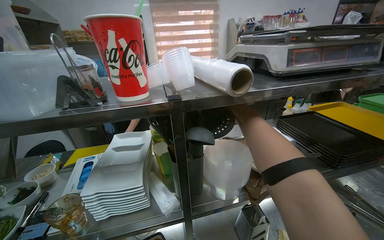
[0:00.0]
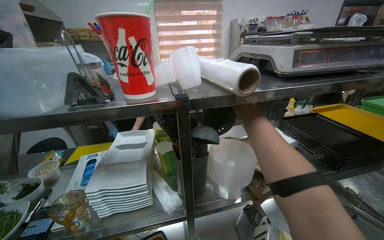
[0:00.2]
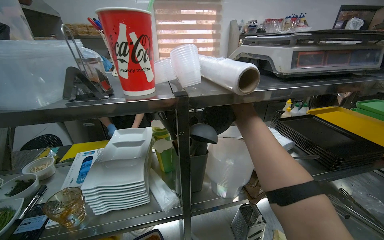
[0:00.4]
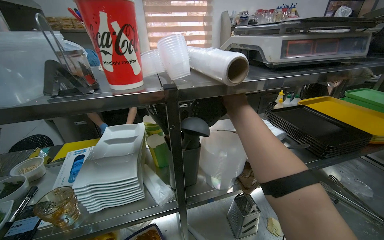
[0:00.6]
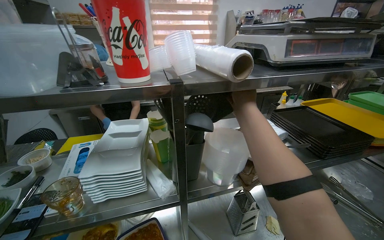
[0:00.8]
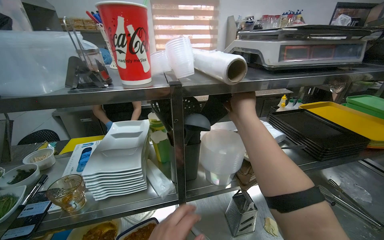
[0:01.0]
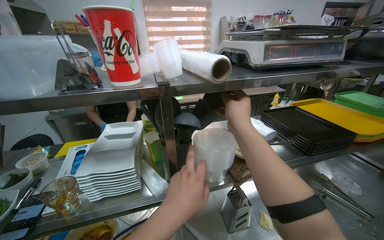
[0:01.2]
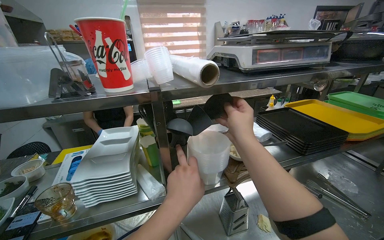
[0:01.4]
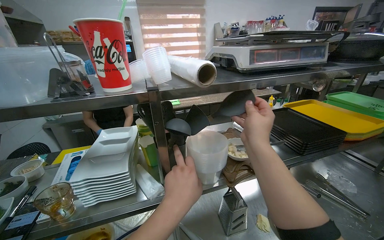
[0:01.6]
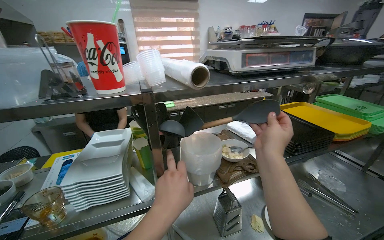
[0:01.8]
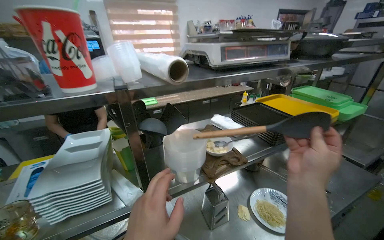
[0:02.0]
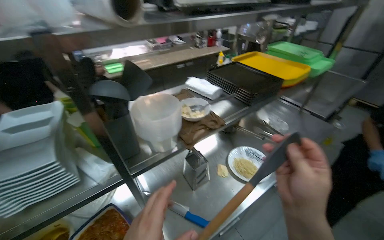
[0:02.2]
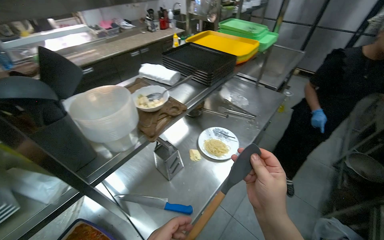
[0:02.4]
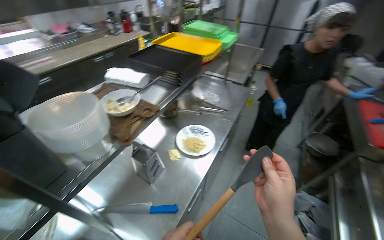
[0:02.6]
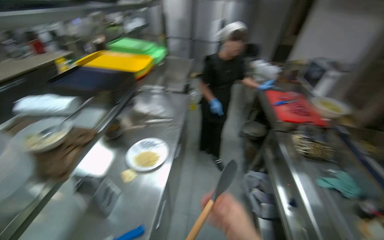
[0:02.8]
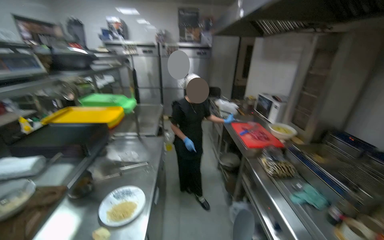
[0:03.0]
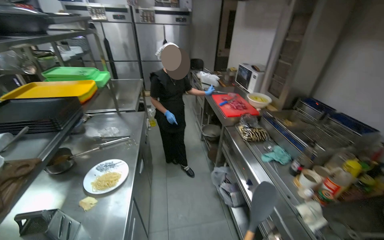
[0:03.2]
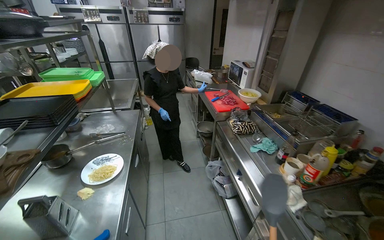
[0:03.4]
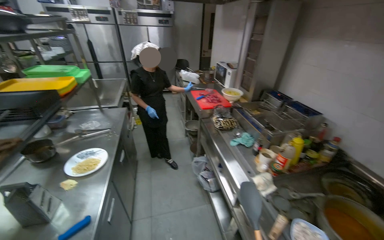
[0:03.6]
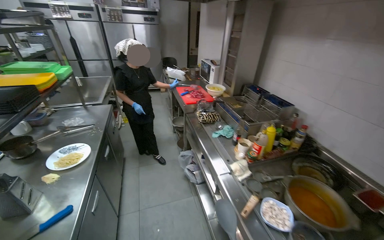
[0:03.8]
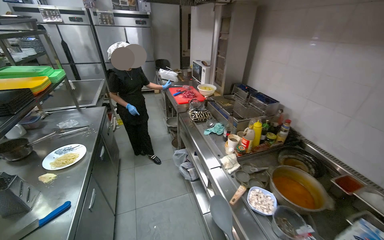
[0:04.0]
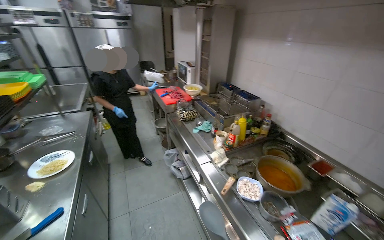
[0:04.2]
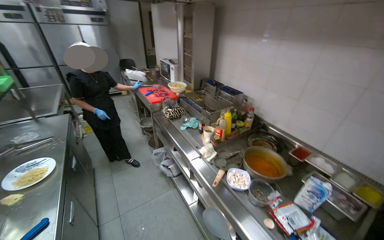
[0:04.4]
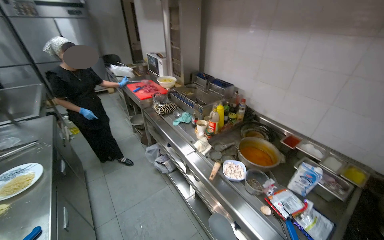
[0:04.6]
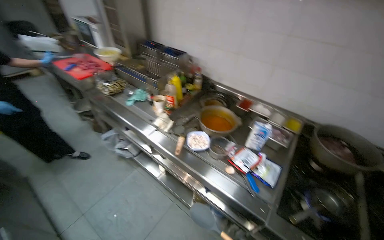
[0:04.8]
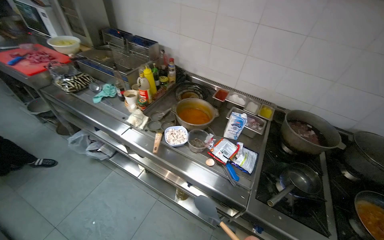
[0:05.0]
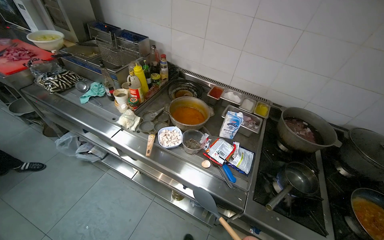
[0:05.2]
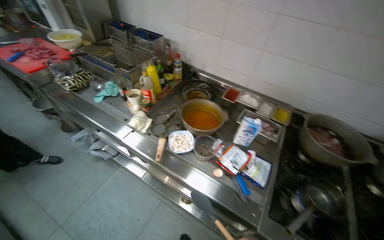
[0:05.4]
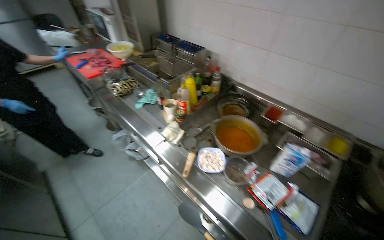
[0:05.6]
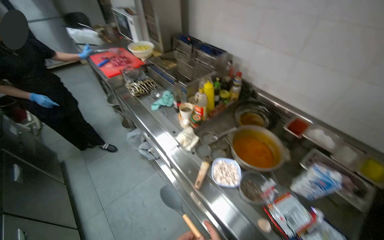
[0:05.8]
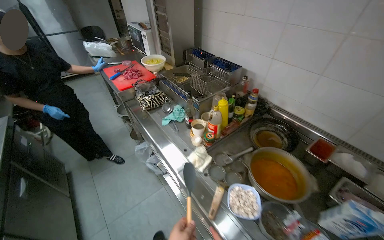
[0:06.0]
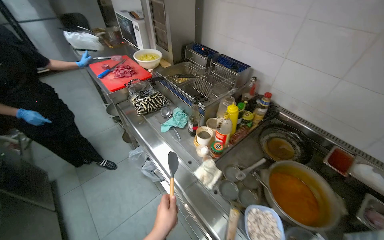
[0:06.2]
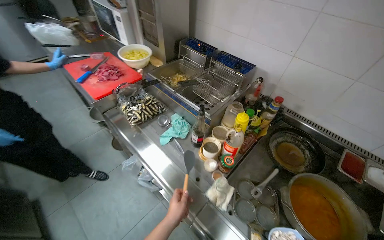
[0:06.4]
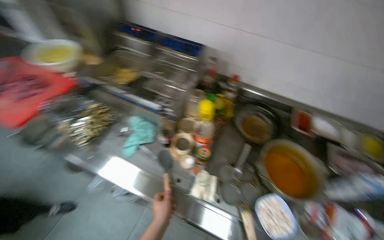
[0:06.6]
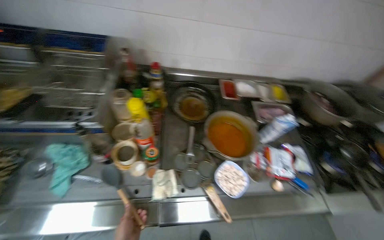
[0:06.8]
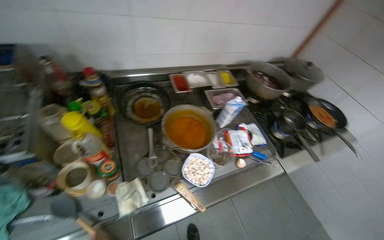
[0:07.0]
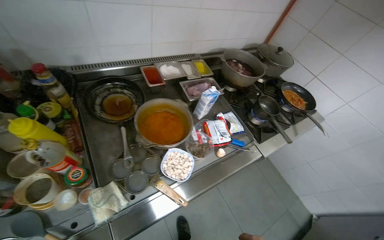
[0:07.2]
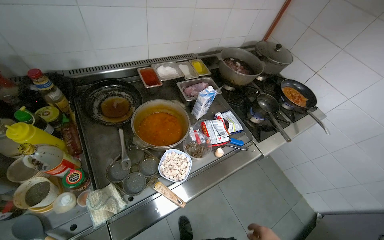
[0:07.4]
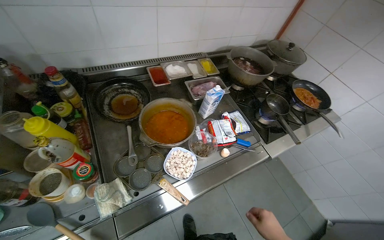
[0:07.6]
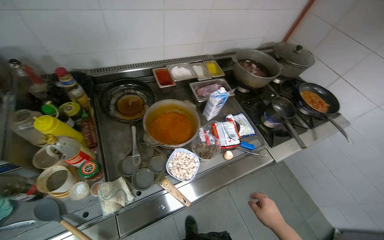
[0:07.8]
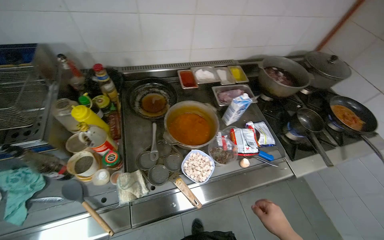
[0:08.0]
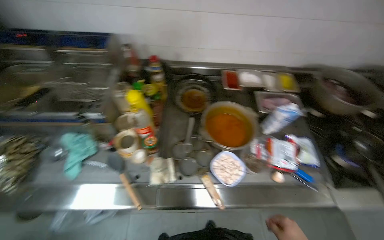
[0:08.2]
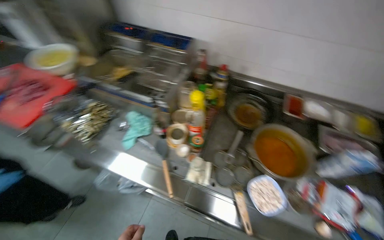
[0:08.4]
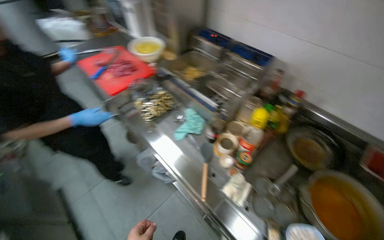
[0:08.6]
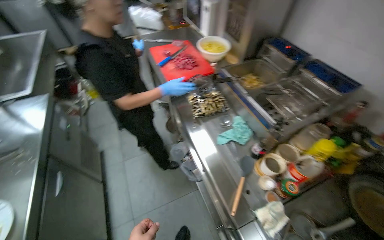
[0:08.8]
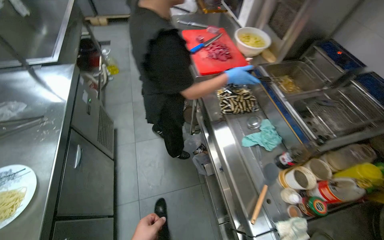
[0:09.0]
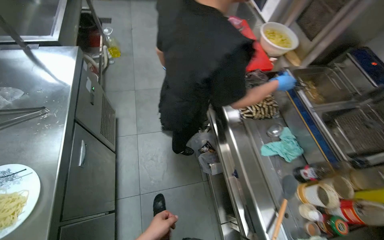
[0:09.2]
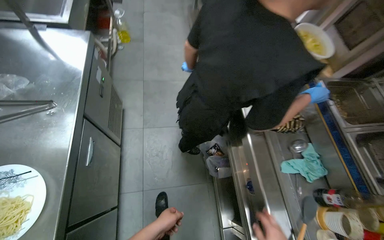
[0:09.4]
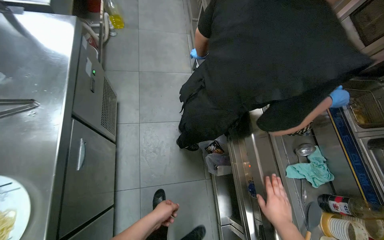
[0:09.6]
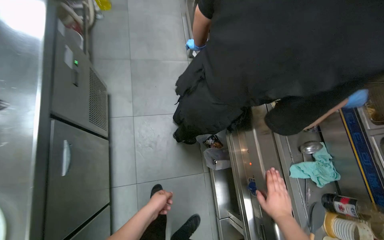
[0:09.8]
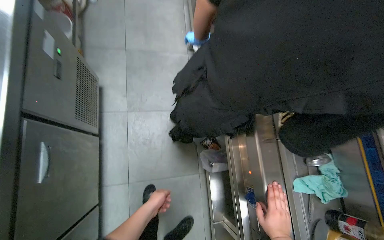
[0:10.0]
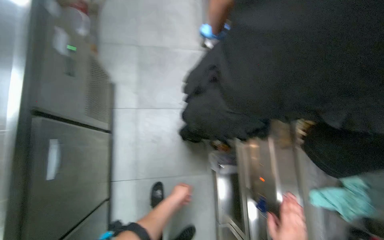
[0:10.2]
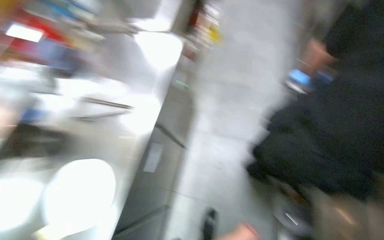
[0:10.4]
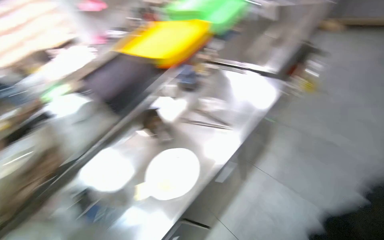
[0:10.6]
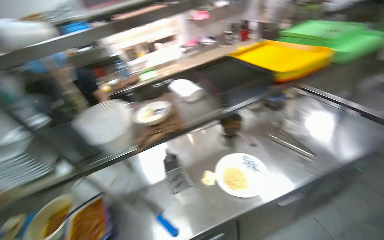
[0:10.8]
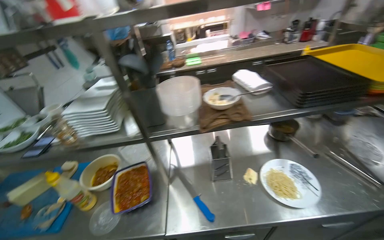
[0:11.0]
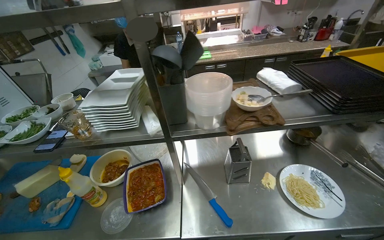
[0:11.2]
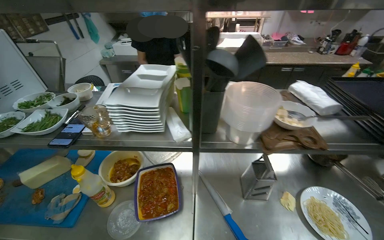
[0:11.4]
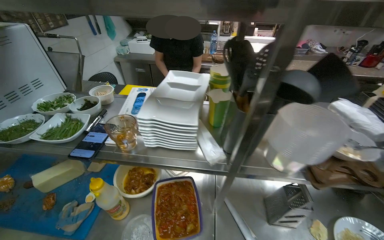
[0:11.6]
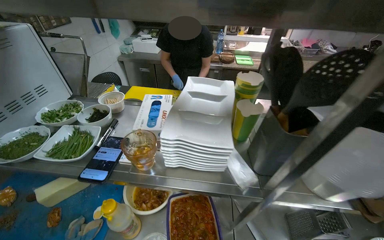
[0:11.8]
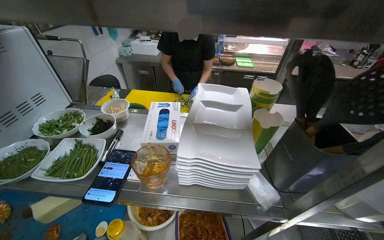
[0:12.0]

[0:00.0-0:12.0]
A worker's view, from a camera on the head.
Job: preparing food.
The whole recording: Preparing noodles on plate. The worker adds sauce, cheese, and herbs to a plate of noodles before placing it on a tray.
0:00.0 to 0:01.6: The right hand goes roughly 20 cm nearer to the camera and down the picture.
0:01.6 to 0:03.0: The head rotates about 75 degrees to the right.
0:03.0 to 0:04.4: The camera is carried to the right, about 80 cm. The wearer looks roughly 20 degrees further to the right. The view tips downward by approximately 20 degrees.
0:06.0 to 0:07.6: The head rotates some 80 degrees to the right. The camera pitches downward, by some 20 degrees.
0:07.6 to 0:09.0: The camera is carried some 40 cm. The head rotates about 105 degrees to the left.
0:09.0 to 0:10.4: The camera travels some 50 cm. The wearer's head swings about 35 degrees to the left.
0:10.4 to 0:12.0: The camera is carried roughly 1 m. The wearer's head swings some 85 degrees to the left.

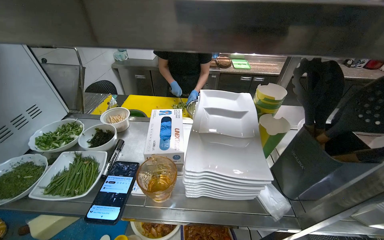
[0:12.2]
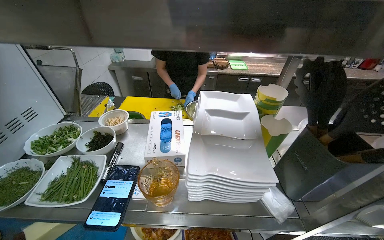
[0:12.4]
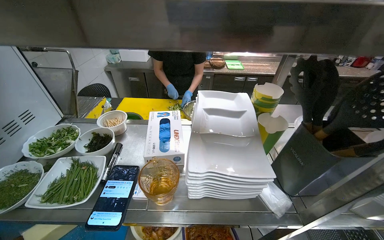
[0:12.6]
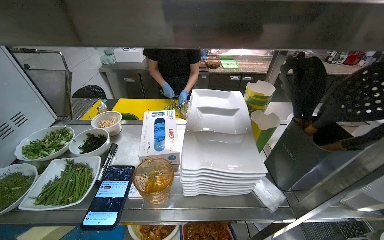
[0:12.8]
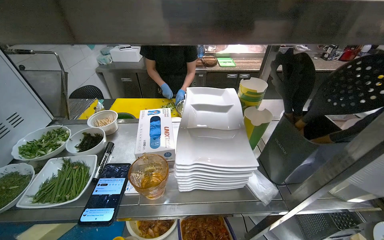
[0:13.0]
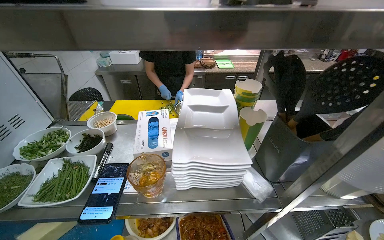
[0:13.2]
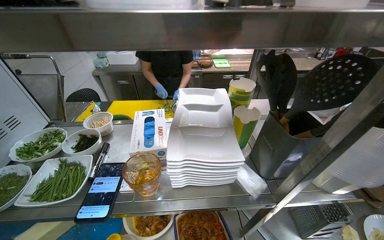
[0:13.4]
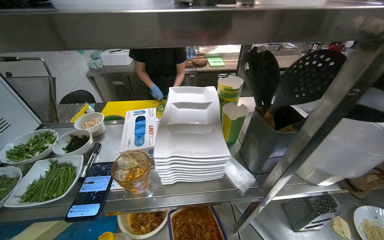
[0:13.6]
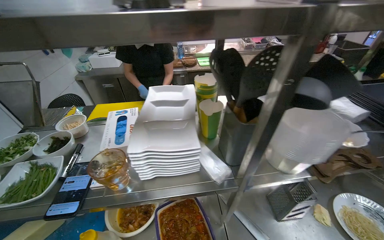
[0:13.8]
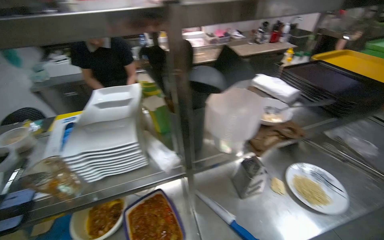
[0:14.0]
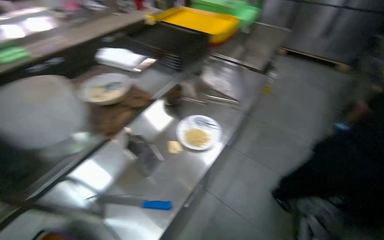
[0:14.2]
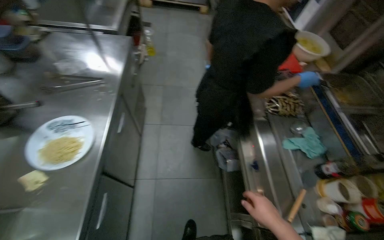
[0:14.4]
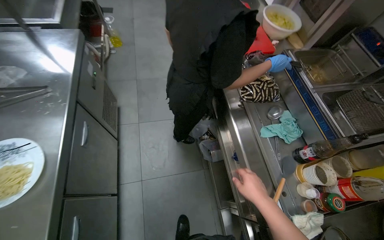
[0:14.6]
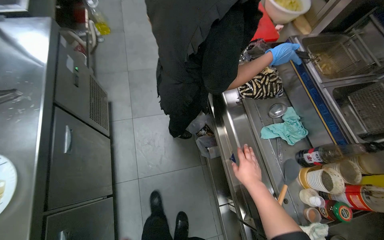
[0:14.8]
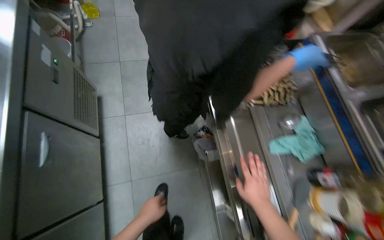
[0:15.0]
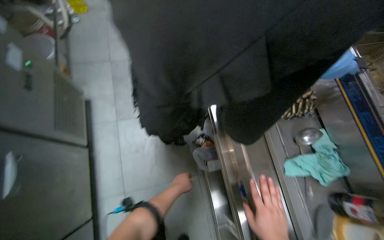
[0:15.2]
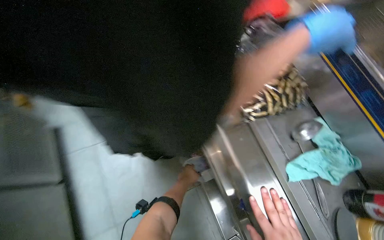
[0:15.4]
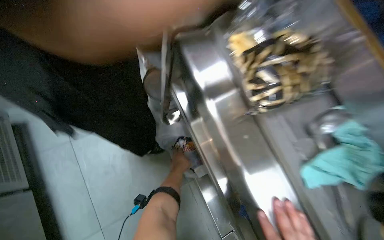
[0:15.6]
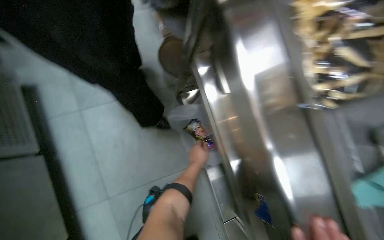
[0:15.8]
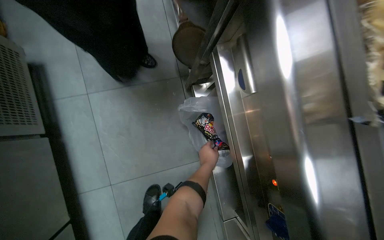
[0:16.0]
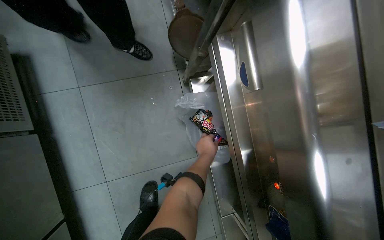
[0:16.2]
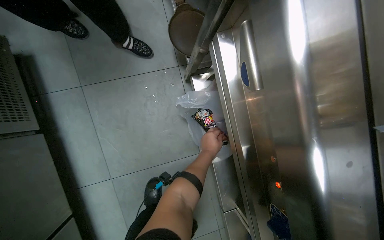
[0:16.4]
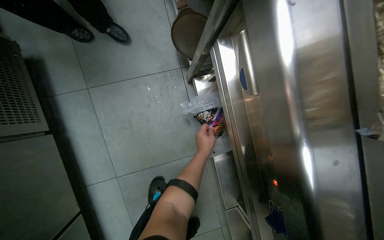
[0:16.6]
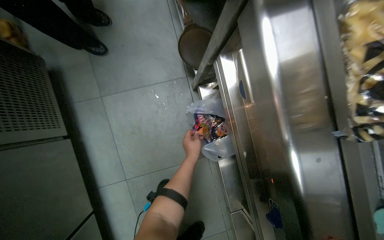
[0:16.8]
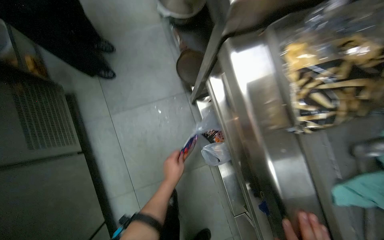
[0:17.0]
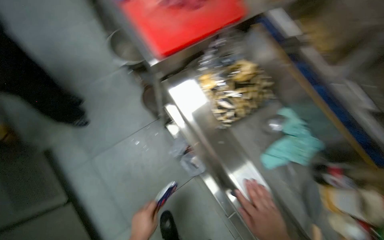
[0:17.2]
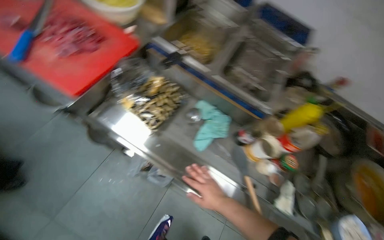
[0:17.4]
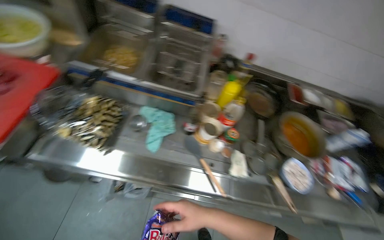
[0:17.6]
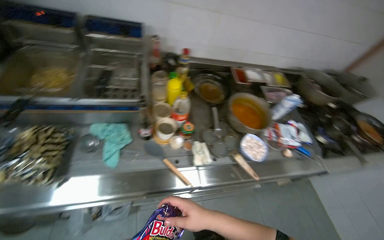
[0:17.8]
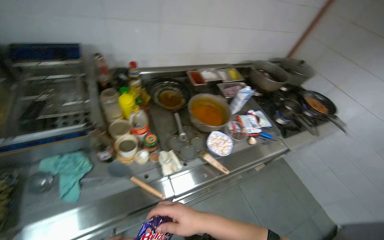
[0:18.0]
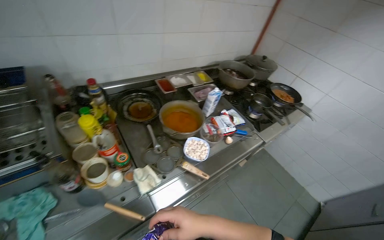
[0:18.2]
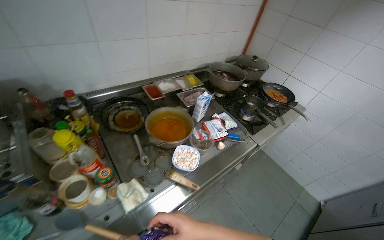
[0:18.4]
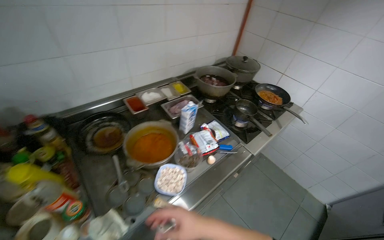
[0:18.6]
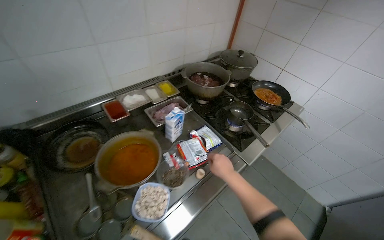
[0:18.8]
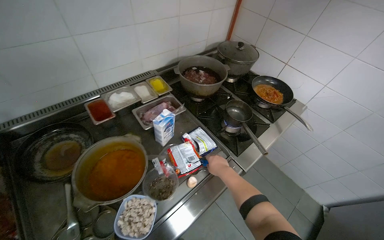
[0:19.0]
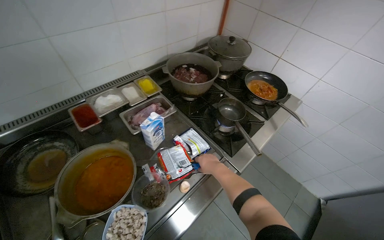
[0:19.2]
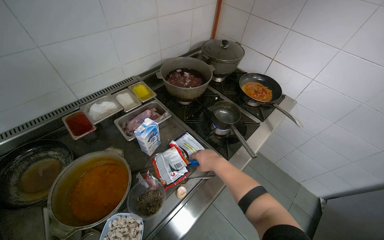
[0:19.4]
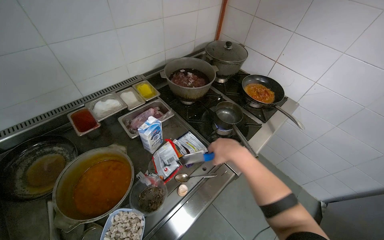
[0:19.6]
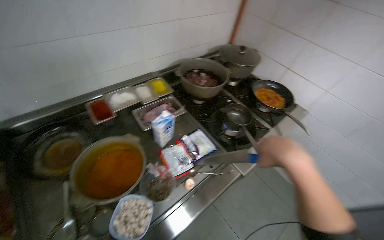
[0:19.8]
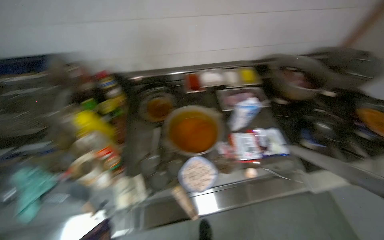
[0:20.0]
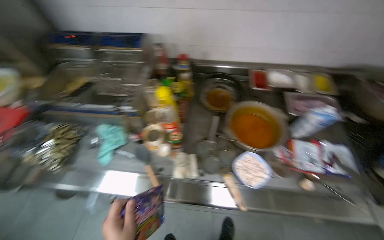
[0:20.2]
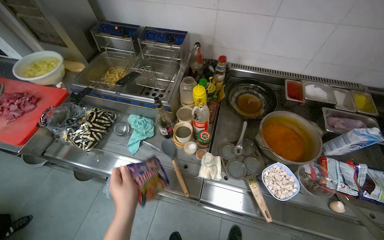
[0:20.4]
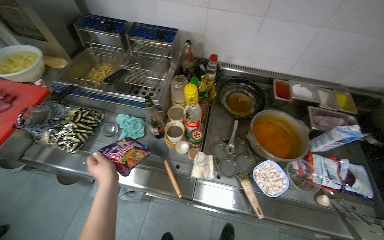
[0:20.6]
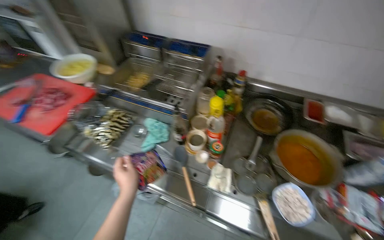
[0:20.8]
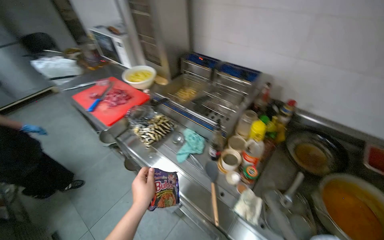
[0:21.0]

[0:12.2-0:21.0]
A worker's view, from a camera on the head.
Job: preparing food.
The whole recording: Preparing noodles on plate. The worker adds sauce, cheese, and herbs to a plate of noodles before placing it on a tray.
0:13.6 to 0:15.2: The camera travels some 1 m. The wearer's head swings approximately 100 degrees to the right. The view tilts approximately 35 degrees downward.
0:15.2 to 0:16.6: The wearer looks roughly 20 degrees further downward. The left hand heads up the picture and to the right, covering roughly 15 cm.
0:16.6 to 0:18.0: The camera is carried some 80 cm. The wearer's head swings roughly 95 degrees to the right. The camera pitches upward, by approximately 20 degrees.
0:18.0 to 0:19.6: The wearer moves some 60 cm.
0:19.6 to 0:21.0: The wearer moves about 50 cm. The head rotates approximately 85 degrees to the left.
